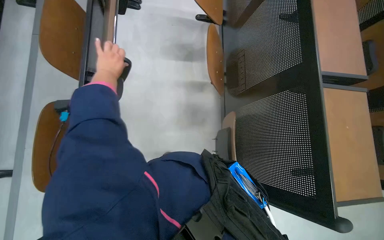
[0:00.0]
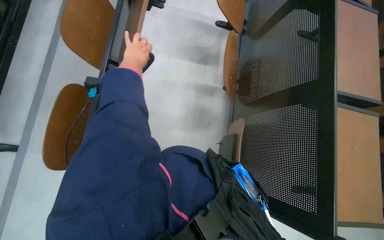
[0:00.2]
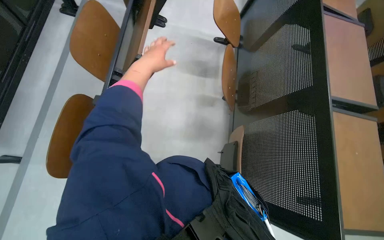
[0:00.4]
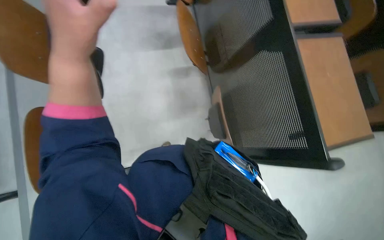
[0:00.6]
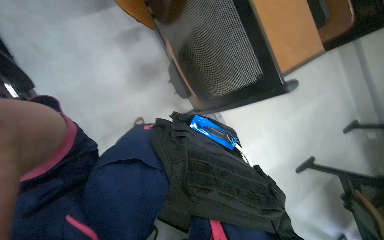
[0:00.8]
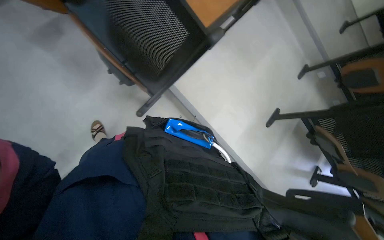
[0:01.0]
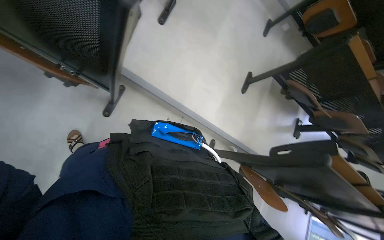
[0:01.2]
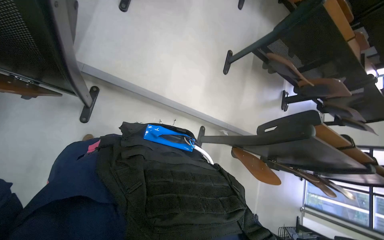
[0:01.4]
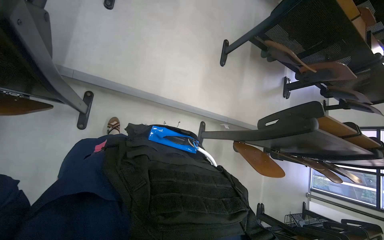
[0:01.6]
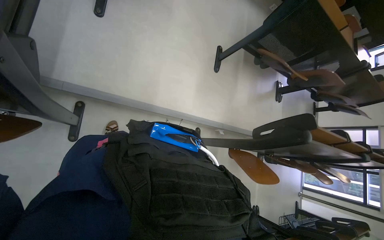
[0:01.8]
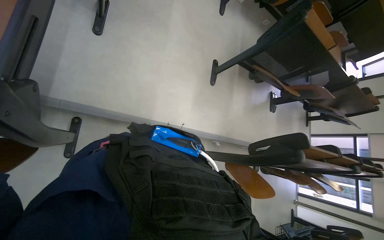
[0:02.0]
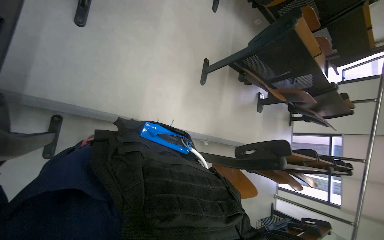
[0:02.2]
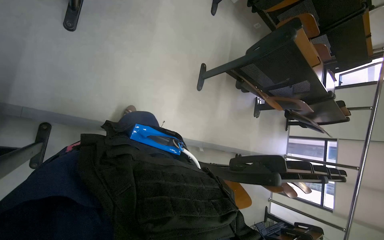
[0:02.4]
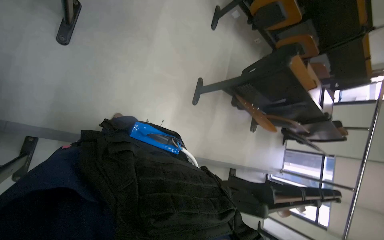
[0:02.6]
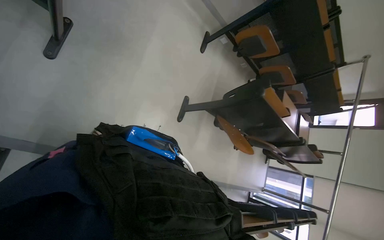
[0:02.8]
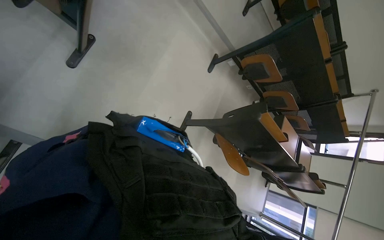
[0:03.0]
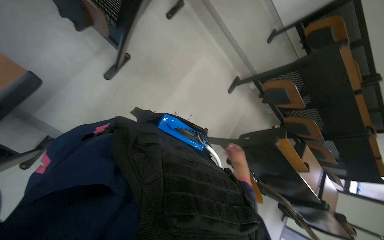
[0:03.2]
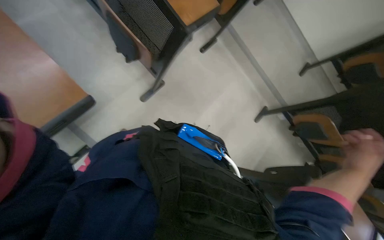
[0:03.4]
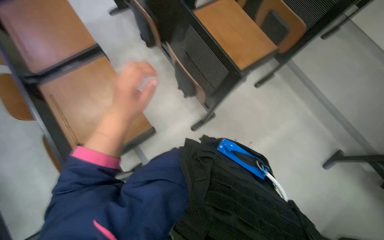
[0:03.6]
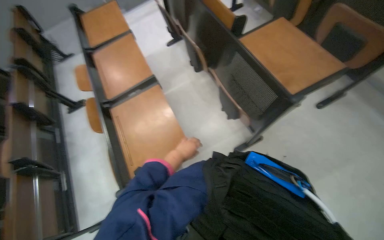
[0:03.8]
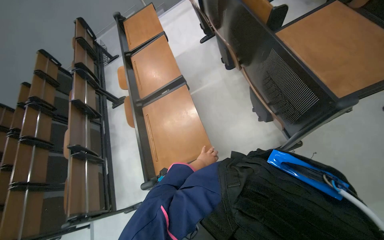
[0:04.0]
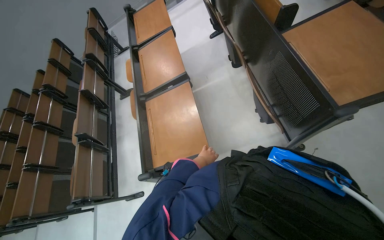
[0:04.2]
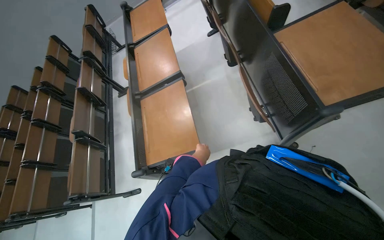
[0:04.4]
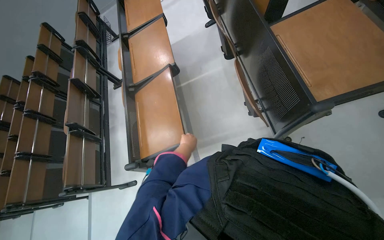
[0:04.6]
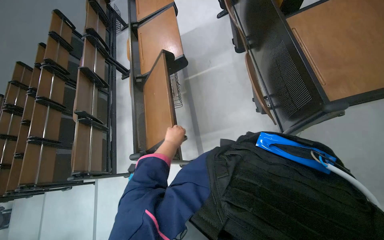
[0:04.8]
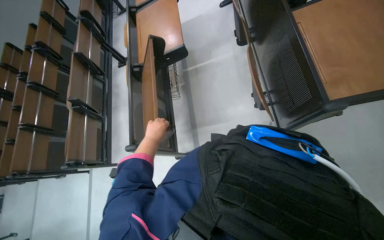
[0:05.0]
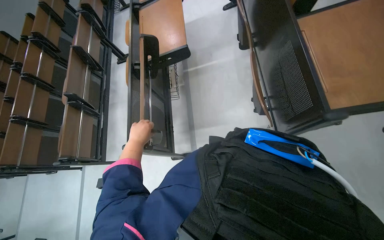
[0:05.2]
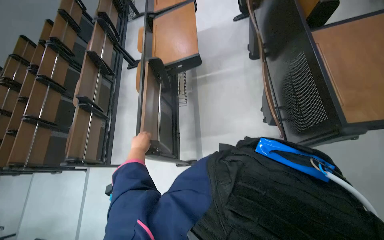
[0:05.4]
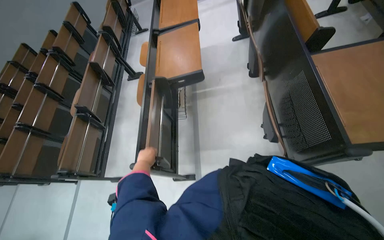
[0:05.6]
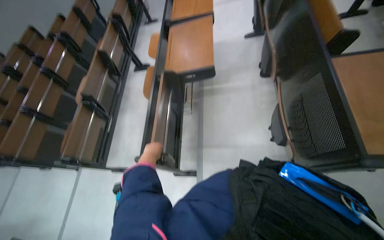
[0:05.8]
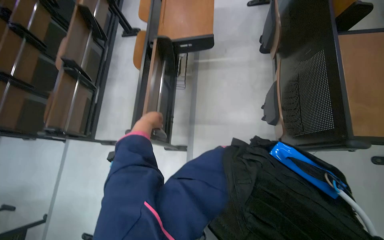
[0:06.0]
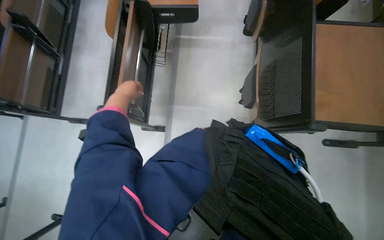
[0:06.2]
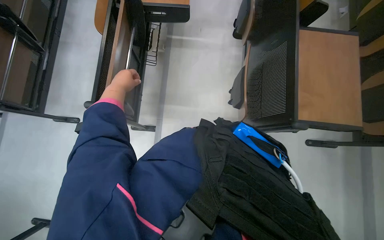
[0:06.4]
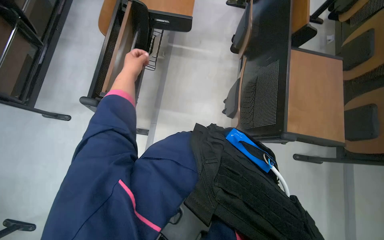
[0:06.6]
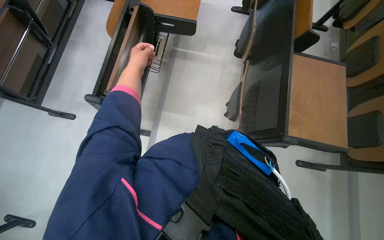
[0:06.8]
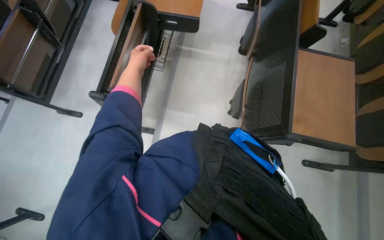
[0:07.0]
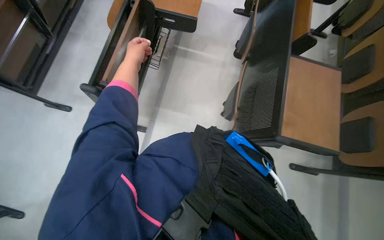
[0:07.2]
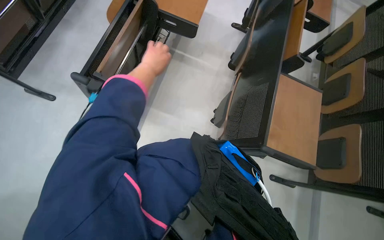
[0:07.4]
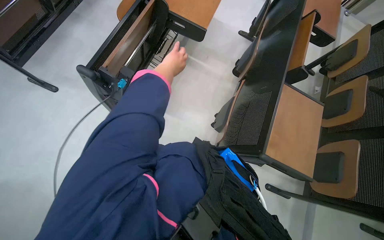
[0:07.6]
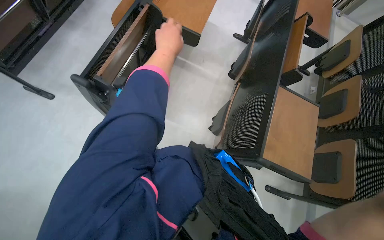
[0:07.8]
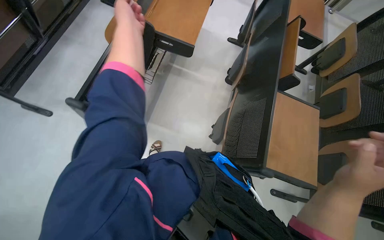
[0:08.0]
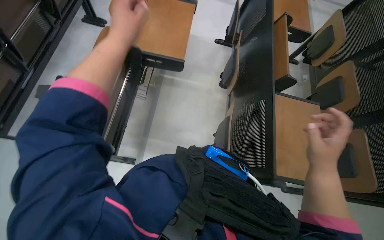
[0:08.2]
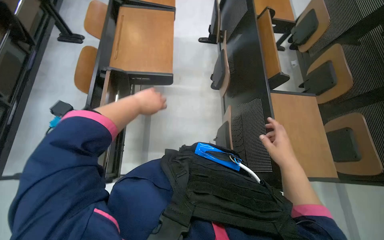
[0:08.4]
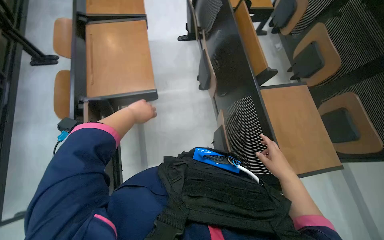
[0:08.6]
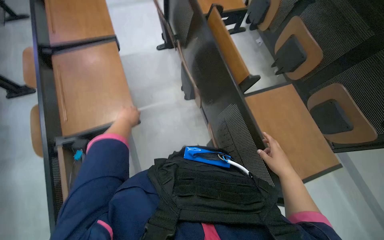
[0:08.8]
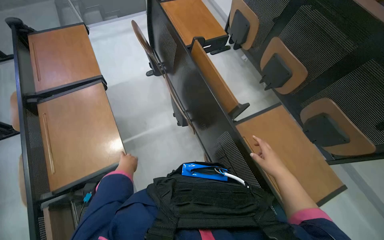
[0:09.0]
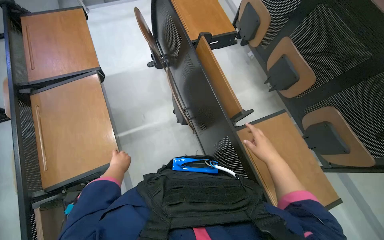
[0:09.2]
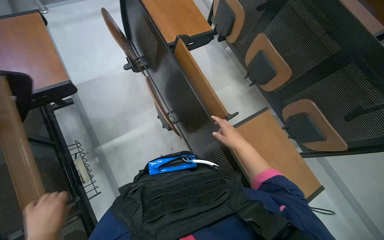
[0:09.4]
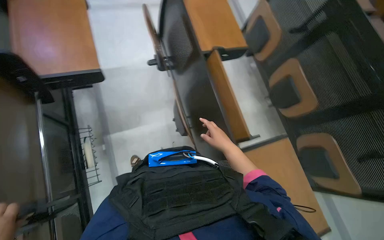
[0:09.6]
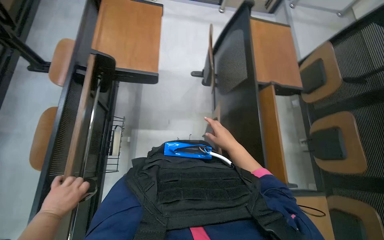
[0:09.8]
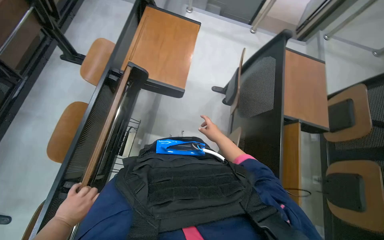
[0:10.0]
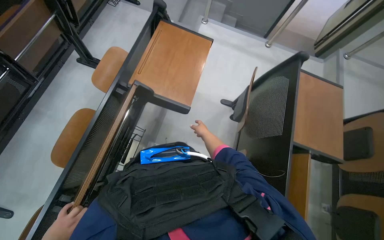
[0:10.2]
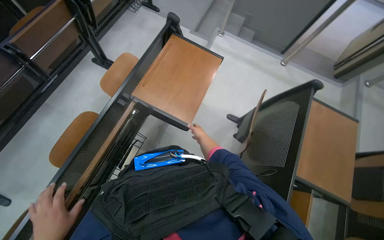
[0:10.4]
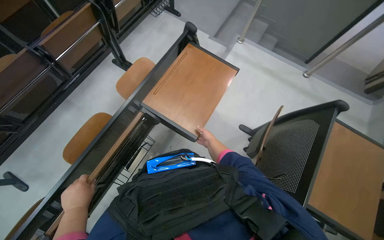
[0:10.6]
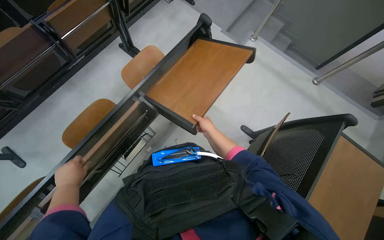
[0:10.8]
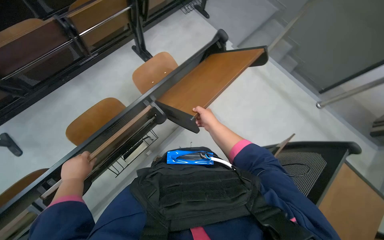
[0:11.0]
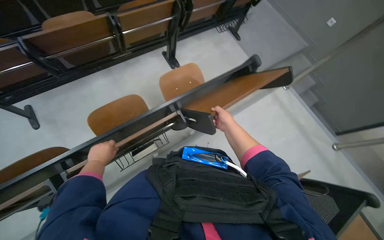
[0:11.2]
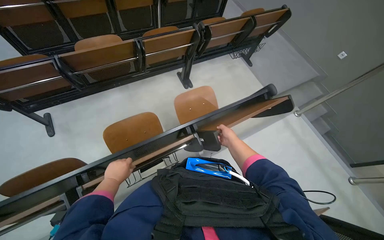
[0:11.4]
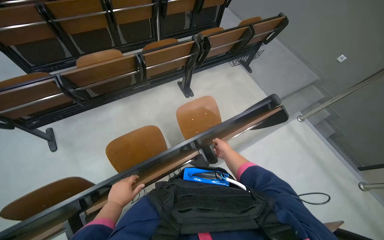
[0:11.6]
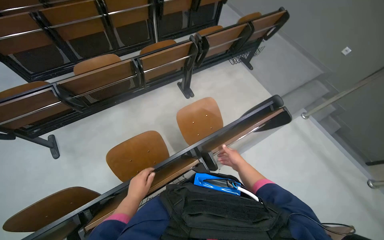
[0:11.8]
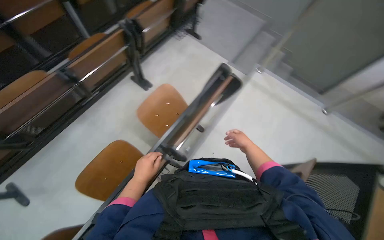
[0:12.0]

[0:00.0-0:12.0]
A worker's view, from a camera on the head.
Job: organizing items.
The whole recording: Organizing lecture hall desks. The worker moves and adjusts desks in the lecture hall, picking up small items from the surfaces.
0:00.0 to 0:01.6: The wearer's head swings approximately 75 degrees to the right. The view tilts roughly 40 degrees downward.
0:01.6 to 0:03.0: The camera is carried roughly 60 cm.
0:03.0 to 0:04.4: The head rotates approximately 75 degrees to the left. The wearer looks roughly 25 degrees further upward.
0:04.4 to 0:06.0: The view tilts approximately 10 degrees downward. The left hand is displaced to the left by approximately 25 cm.
0:06.0 to 0:07.6: The camera is aimed roughly 20 degrees further to the right. The left hand moves to the right, approximately 15 cm.
0:07.6 to 0:09.0: The camera is carried roughly 60 cm. Everything in view rotates about 50 degrees counterclockwise.
0:09.0 to 0:10.4: The wearer looks roughly 40 degrees further to the left. The right hand moves up the picture, farther from the camera and to the left, approximately 60 cm.

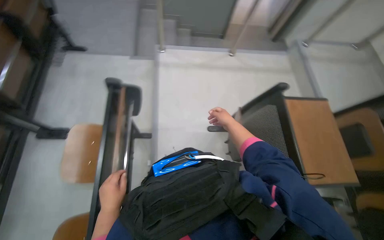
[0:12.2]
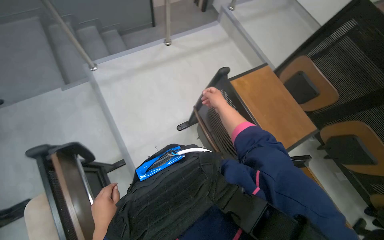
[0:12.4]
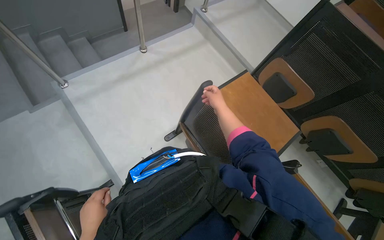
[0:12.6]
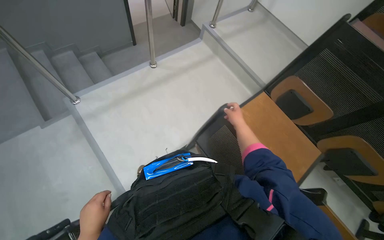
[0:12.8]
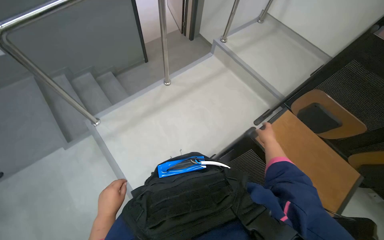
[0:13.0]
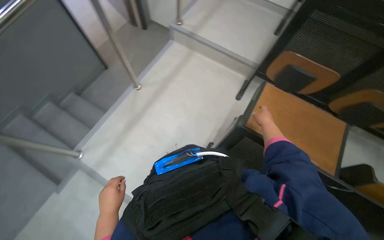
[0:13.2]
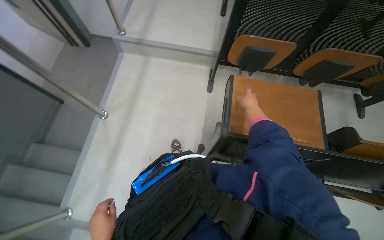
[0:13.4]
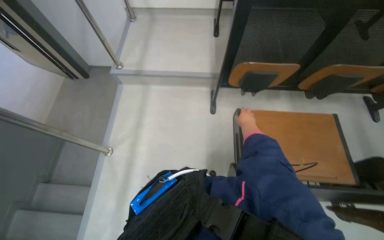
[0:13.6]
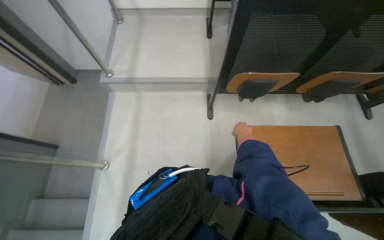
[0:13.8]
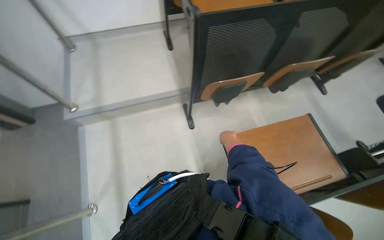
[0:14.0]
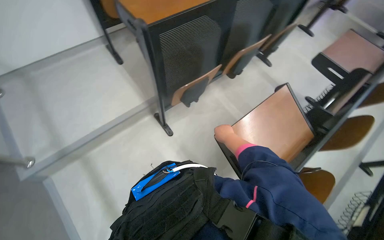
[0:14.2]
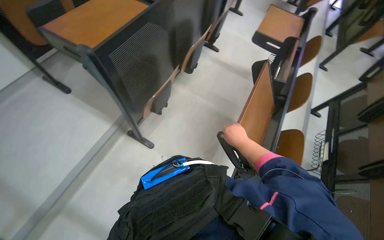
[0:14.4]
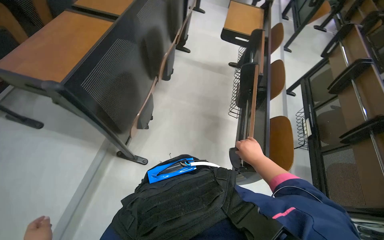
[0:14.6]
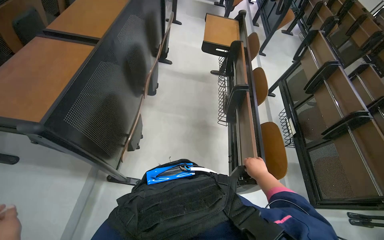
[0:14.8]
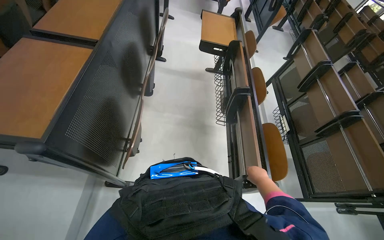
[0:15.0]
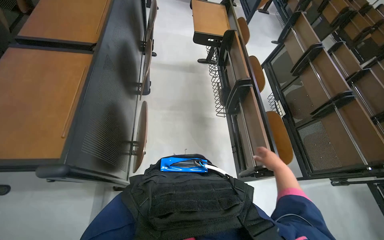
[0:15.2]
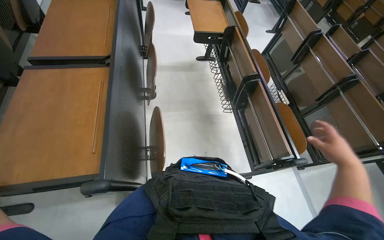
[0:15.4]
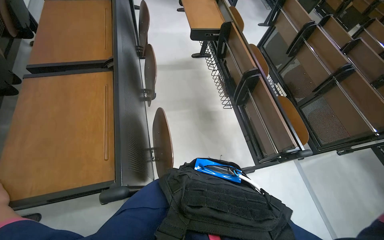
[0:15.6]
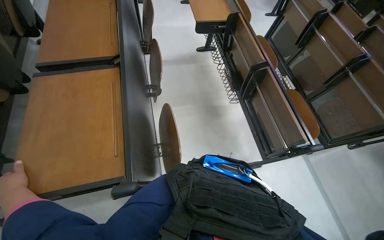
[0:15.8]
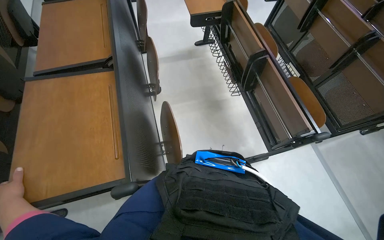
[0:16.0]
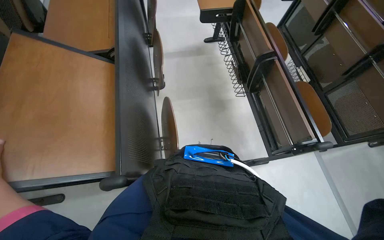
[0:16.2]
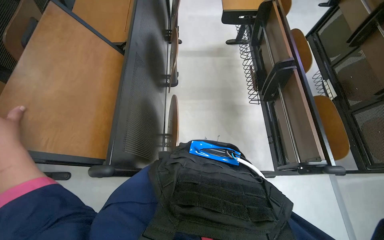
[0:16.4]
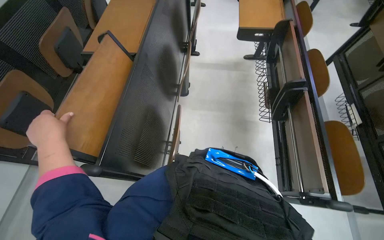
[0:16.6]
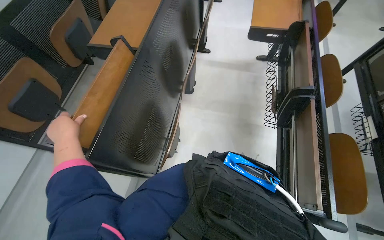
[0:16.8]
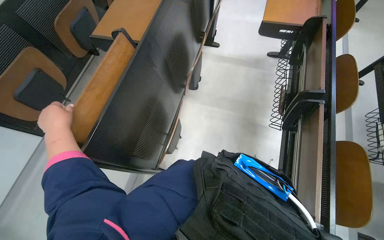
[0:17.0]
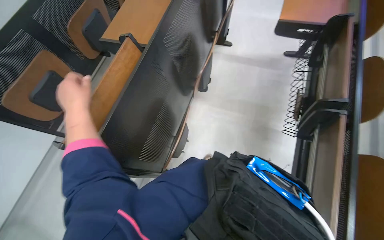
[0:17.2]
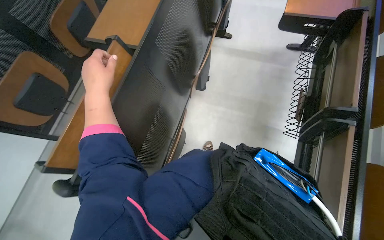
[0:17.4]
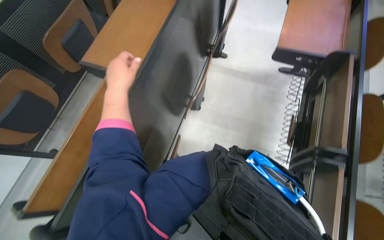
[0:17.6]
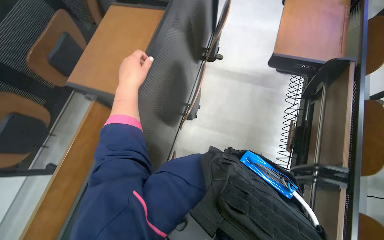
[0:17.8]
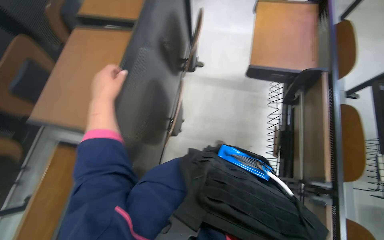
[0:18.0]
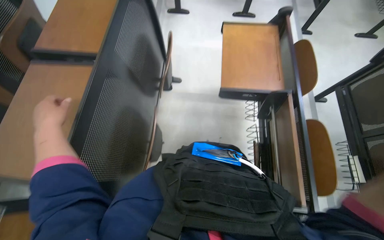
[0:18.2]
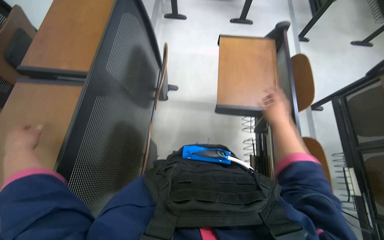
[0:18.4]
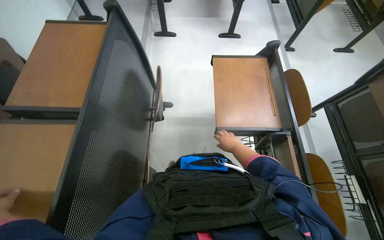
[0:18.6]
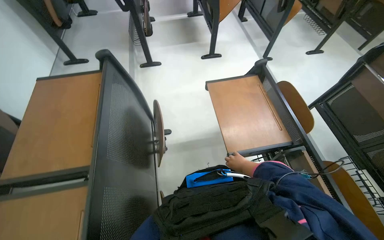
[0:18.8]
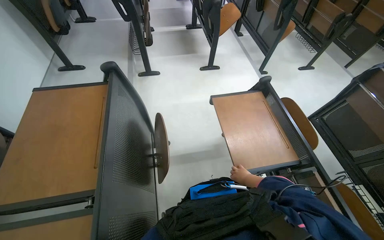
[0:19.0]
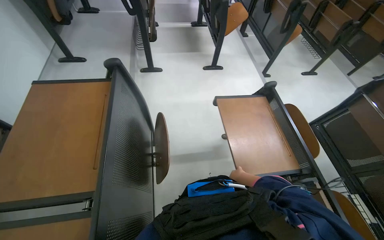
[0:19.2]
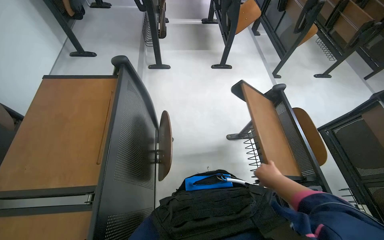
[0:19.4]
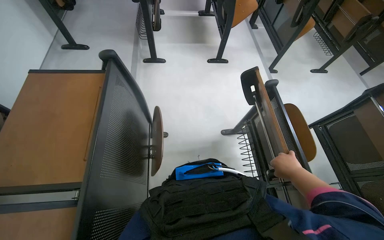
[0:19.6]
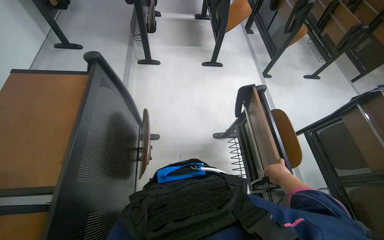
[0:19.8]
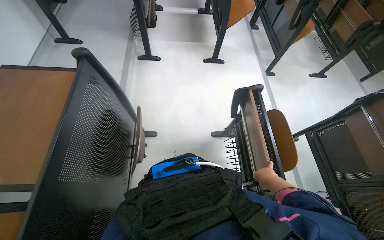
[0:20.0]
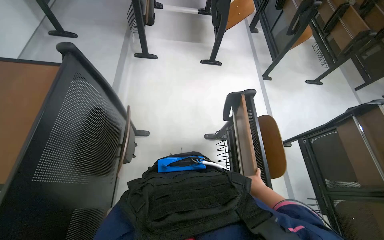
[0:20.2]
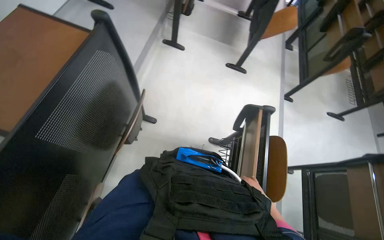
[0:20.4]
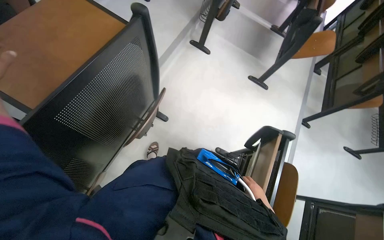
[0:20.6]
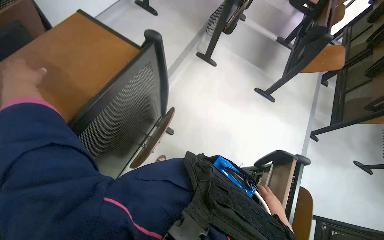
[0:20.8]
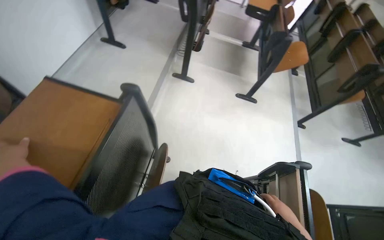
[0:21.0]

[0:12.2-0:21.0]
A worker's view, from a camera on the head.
Job: organizing items.
The whole recording: Organizing lecture hall desks. The worker moves and adjusts desks in the lecture hall, picking up small items from the surfaces.
0:12.2 to 0:13.6: The wearer moves about 70 cm. The head turns to the right by approximately 60 degrees.
0:13.6 to 0:15.2: The camera is carried approximately 70 cm. The wearer looks roughly 95 degrees further to the right.
0:15.2 to 0:16.6: The view pans to the left by about 15 degrees.
0:16.6 to 0:18.0: The wearer moves approximately 60 cm.
0:18.0 to 0:19.6: The head travels approximately 50 cm. The head rotates approximately 15 degrees to the right.
0:19.6 to 0:21.0: The right hand reaches about 25 cm farther from the camera, then returns.
